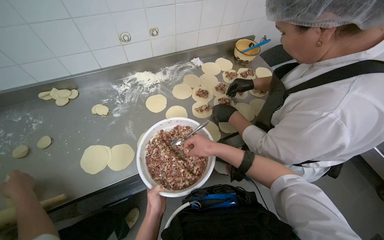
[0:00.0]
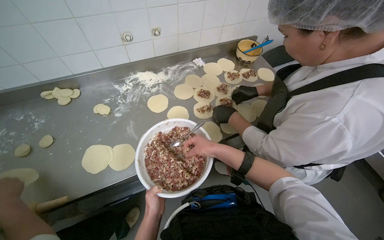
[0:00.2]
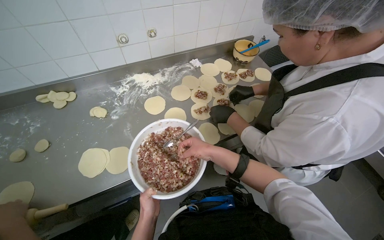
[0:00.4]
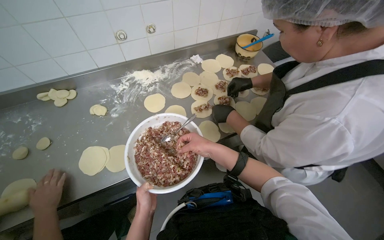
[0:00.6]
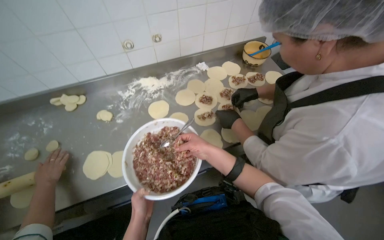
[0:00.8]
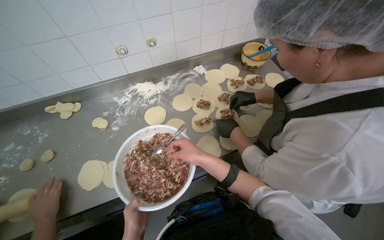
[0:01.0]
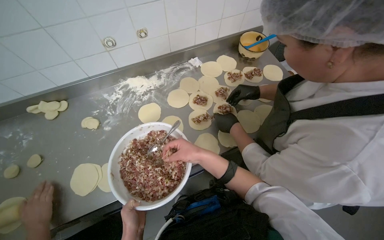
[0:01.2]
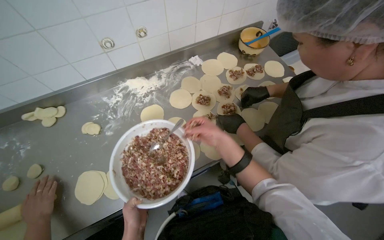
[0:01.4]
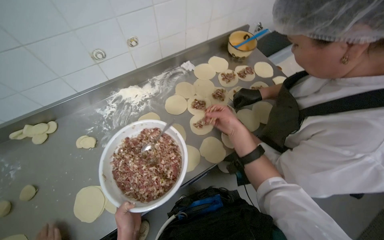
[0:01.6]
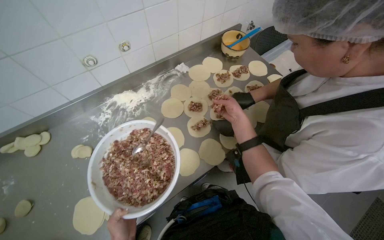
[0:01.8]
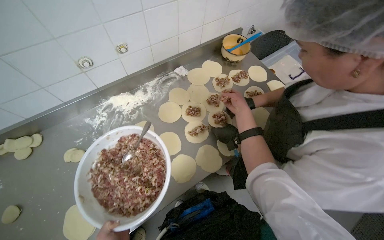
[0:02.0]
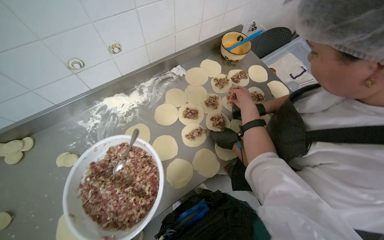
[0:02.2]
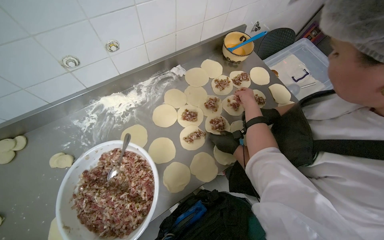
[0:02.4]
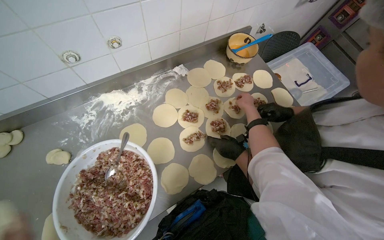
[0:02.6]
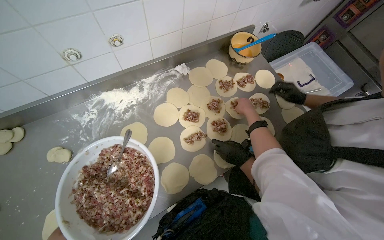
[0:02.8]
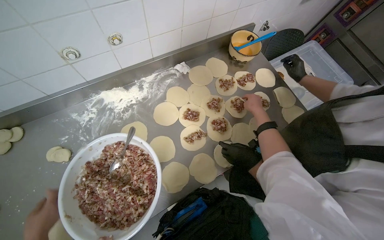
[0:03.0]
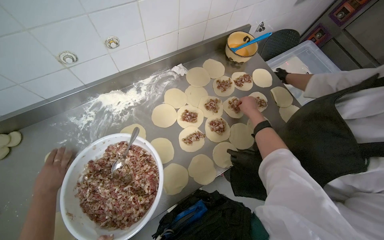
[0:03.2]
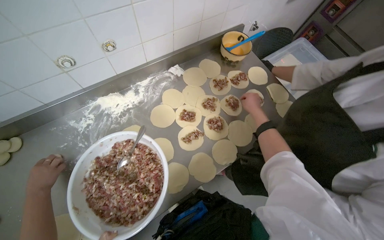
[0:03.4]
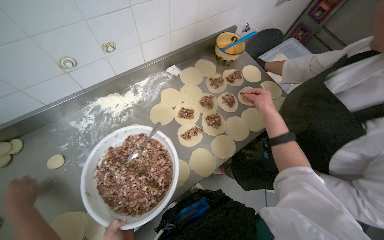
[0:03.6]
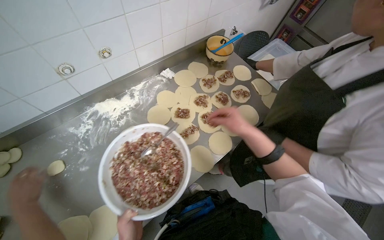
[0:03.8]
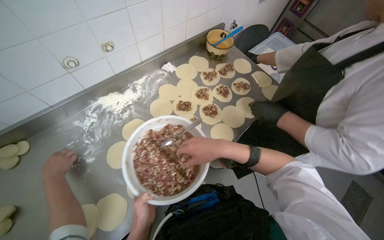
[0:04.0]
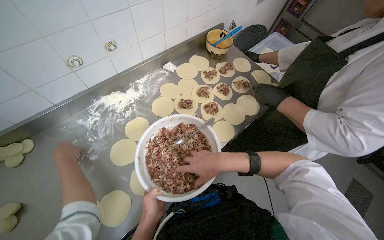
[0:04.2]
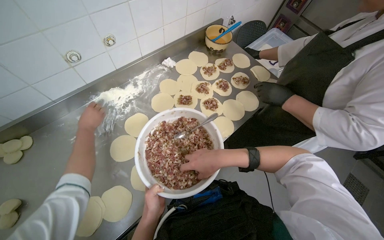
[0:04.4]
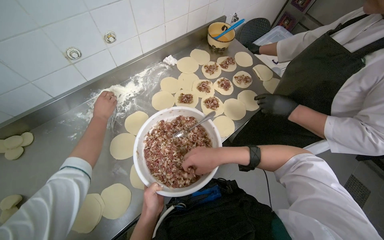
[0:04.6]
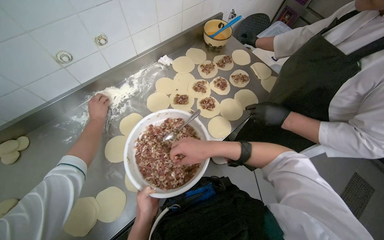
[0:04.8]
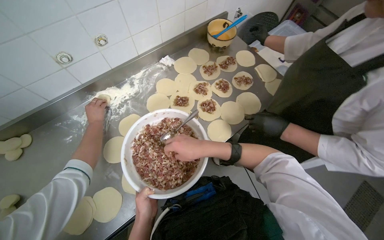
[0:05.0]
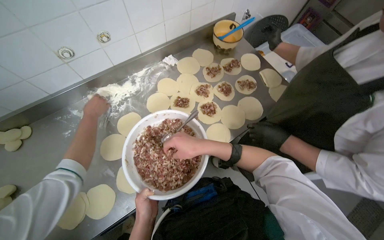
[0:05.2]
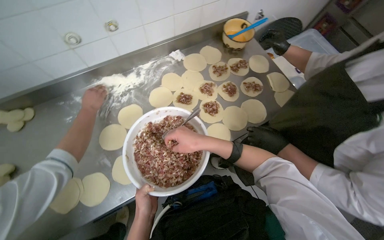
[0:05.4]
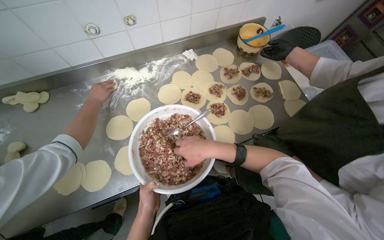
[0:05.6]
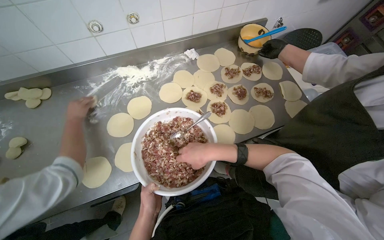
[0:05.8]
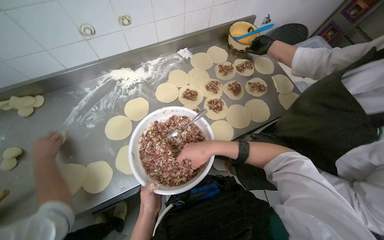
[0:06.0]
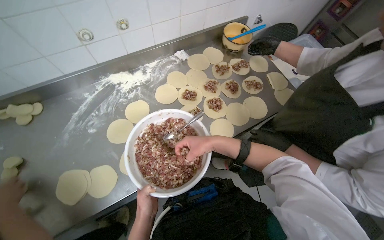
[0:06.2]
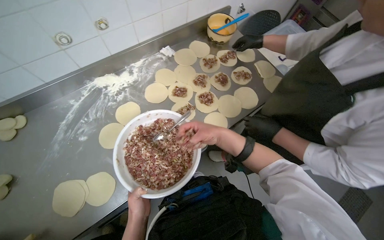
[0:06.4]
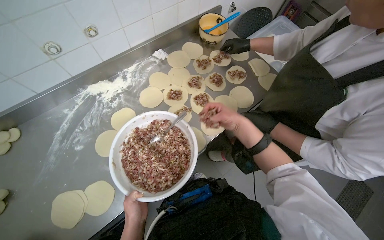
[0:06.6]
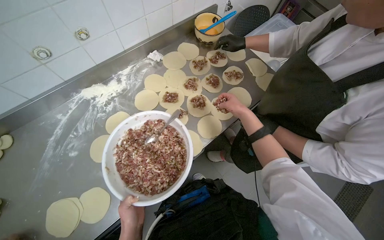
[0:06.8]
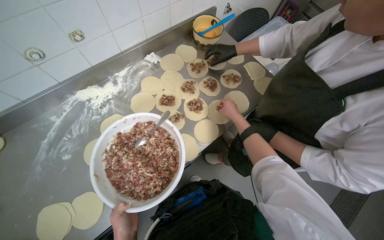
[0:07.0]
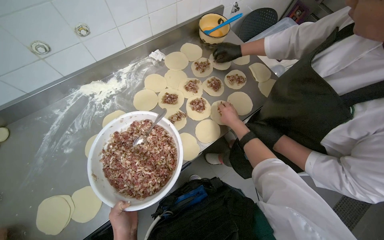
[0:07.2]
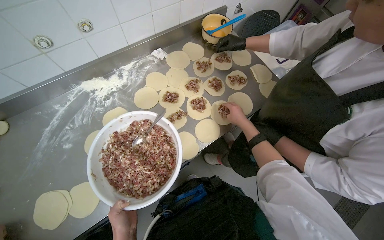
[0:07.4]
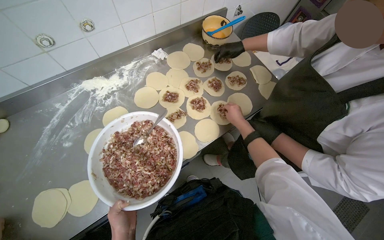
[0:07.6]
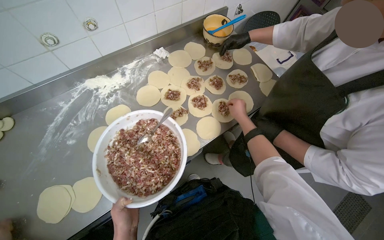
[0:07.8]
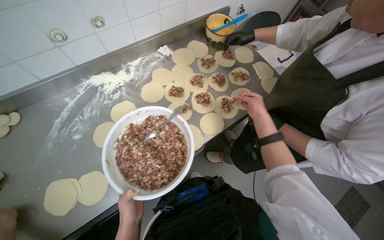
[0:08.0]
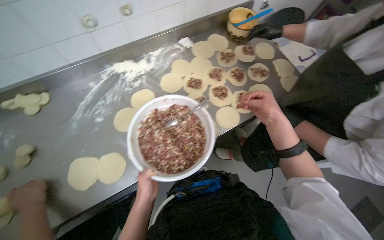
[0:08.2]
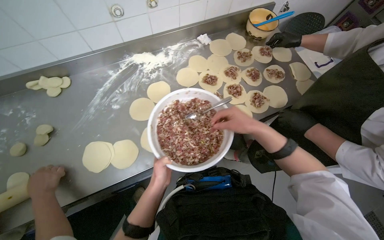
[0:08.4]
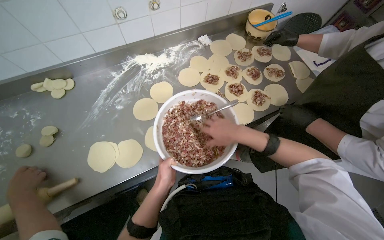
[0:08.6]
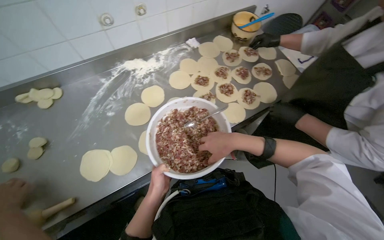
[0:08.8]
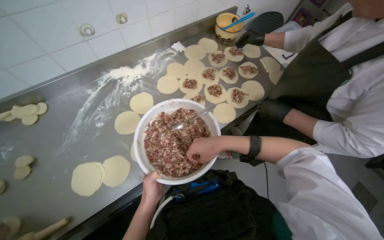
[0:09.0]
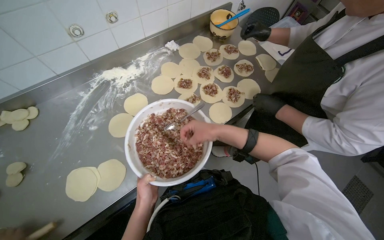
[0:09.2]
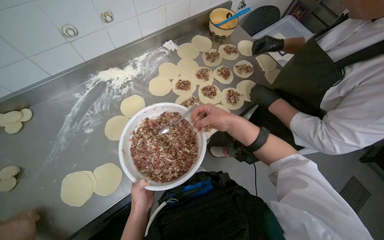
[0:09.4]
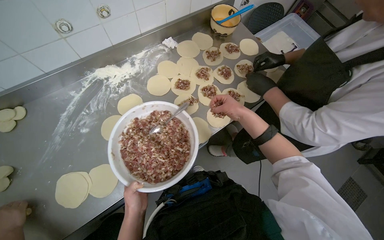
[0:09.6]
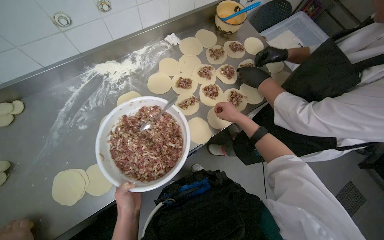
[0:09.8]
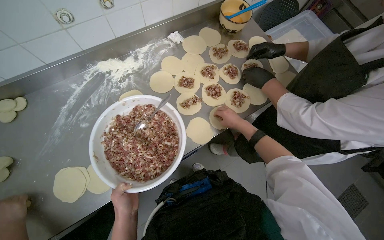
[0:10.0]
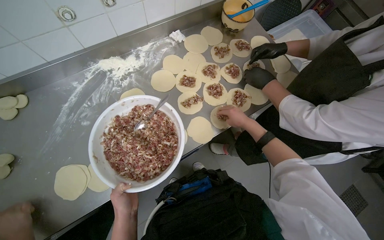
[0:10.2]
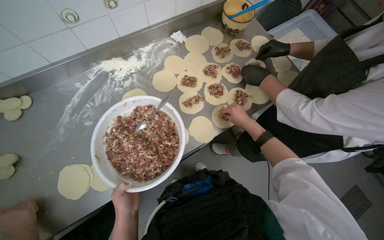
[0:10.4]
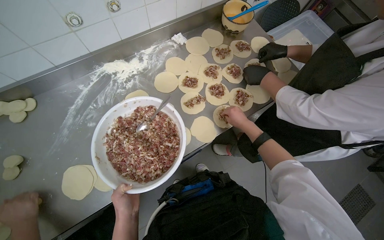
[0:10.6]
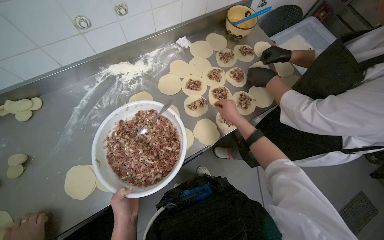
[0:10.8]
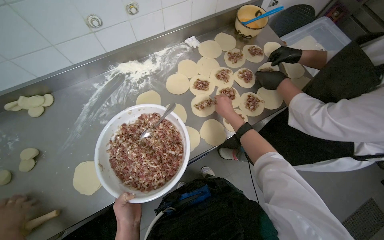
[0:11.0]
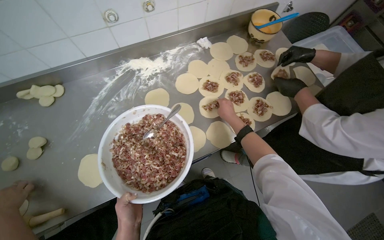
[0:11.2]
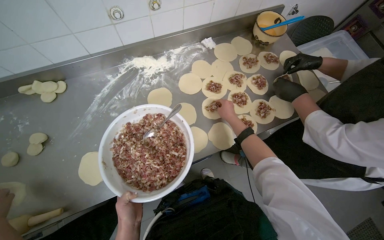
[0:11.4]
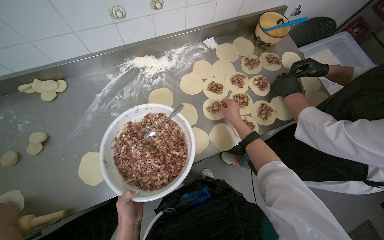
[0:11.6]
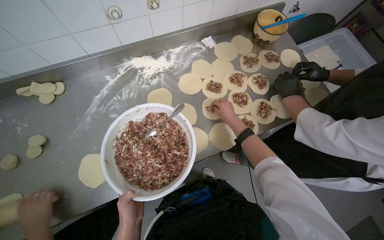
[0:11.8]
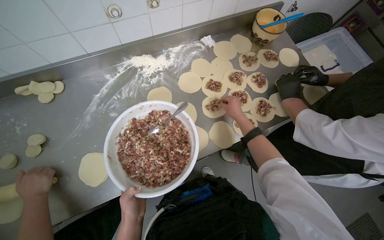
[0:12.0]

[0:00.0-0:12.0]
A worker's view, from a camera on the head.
Job: preparing food.
The whole recording: Placing filling onto dough circles. The worker scoops meat filling from a bowl and places it onto flattened dough circles.
0:00.0 to 0:01.6: The left hand heads to the left, covering some 10 cm. Meanwhile the right hand moves up the picture and to the right, about 20 cm.
0:01.6 to 0:03.0: The right hand travels up the picture, to the right and farther from the camera by some 25 cm.
0:03.0 to 0:04.4: The right hand goes roughly 40 cm down the picture, nearer to the camera and to the left.
0:06.0 to 0:07.6: The right hand is displaced to the right, farther from the camera and up the picture by about 30 cm.
0:07.6 to 0:09.0: The right hand goes about 35 cm to the left, nearer to the camera and down the picture.
0:09.0 to 0:10.4: The right hand travels farther from the camera, to the right and up the picture by roughly 30 cm.

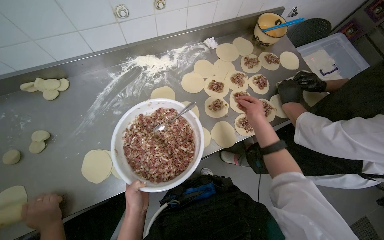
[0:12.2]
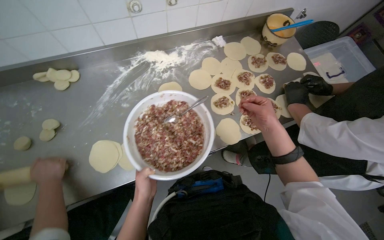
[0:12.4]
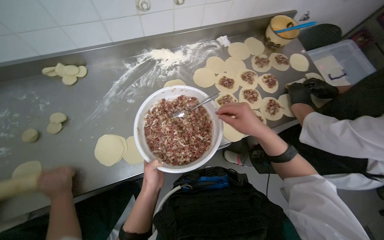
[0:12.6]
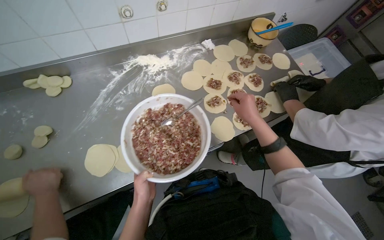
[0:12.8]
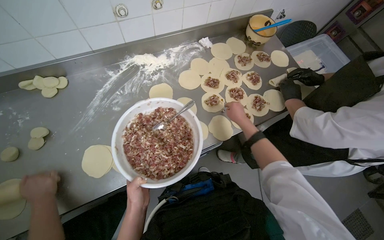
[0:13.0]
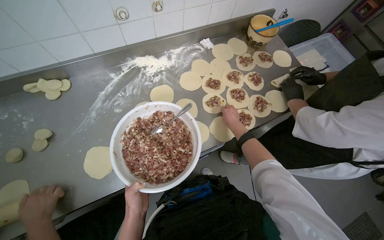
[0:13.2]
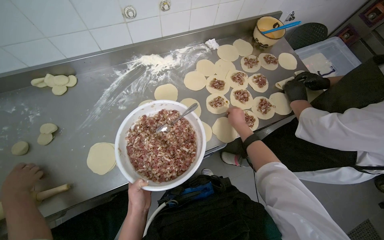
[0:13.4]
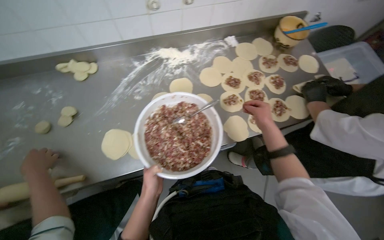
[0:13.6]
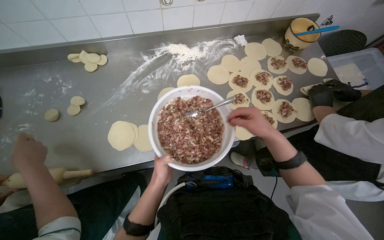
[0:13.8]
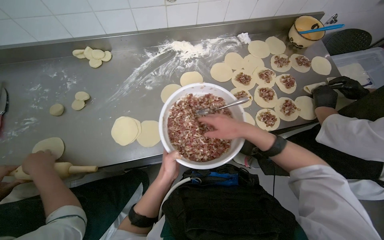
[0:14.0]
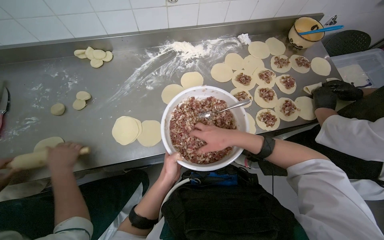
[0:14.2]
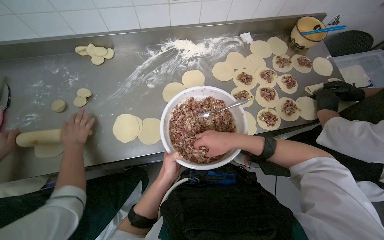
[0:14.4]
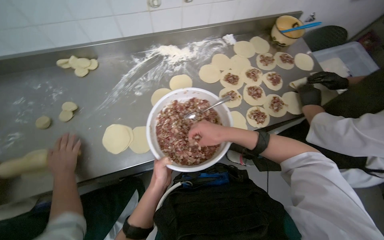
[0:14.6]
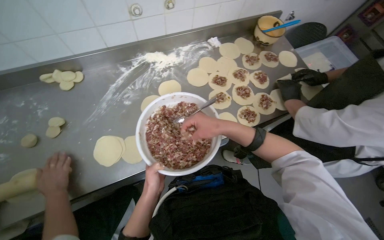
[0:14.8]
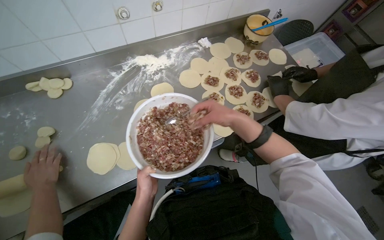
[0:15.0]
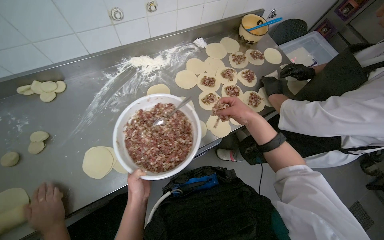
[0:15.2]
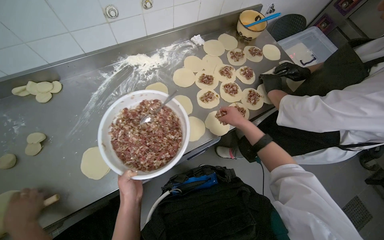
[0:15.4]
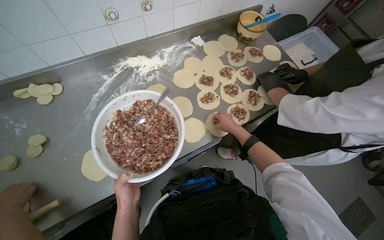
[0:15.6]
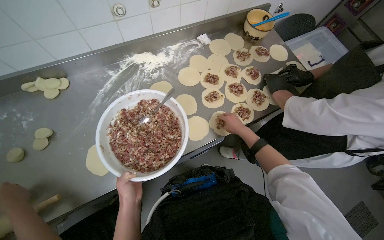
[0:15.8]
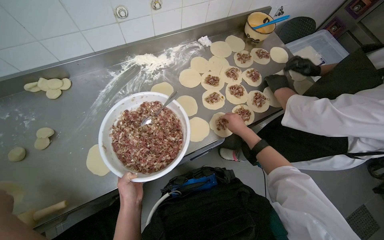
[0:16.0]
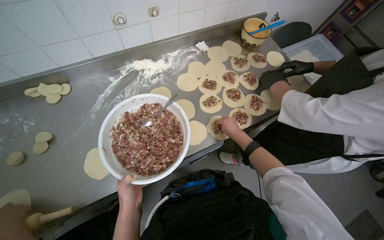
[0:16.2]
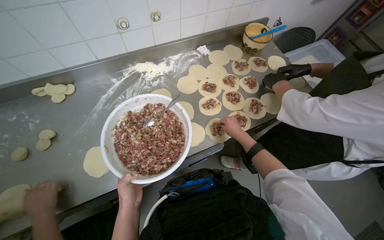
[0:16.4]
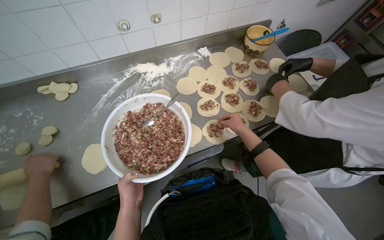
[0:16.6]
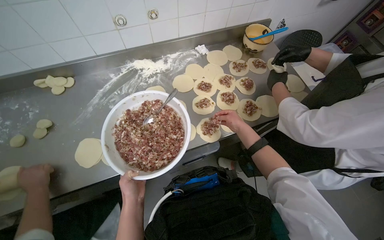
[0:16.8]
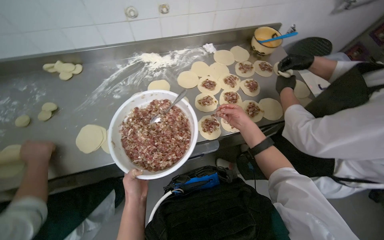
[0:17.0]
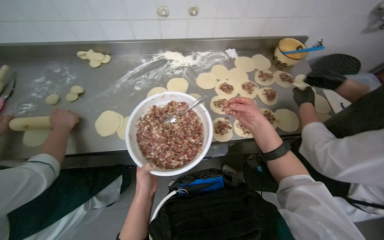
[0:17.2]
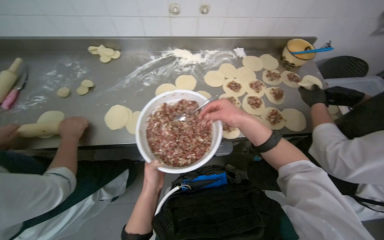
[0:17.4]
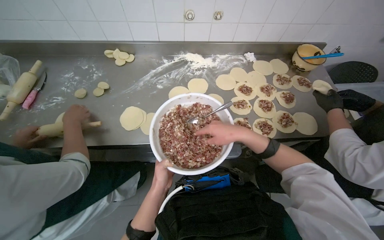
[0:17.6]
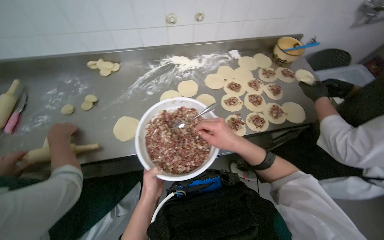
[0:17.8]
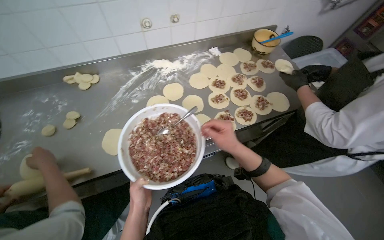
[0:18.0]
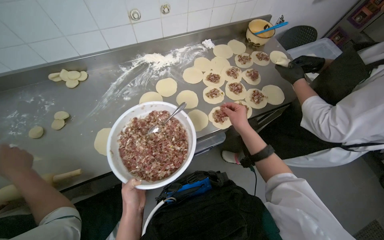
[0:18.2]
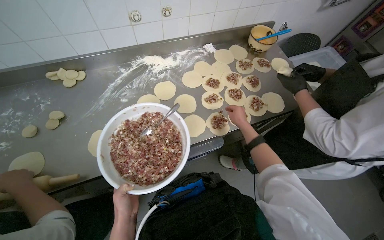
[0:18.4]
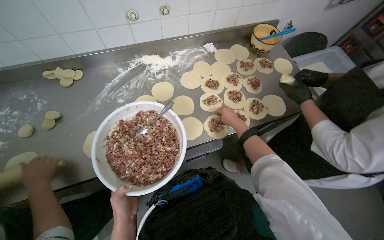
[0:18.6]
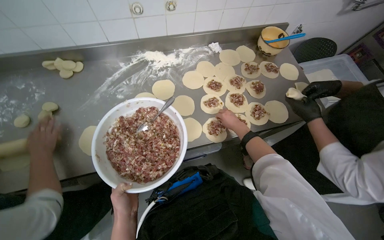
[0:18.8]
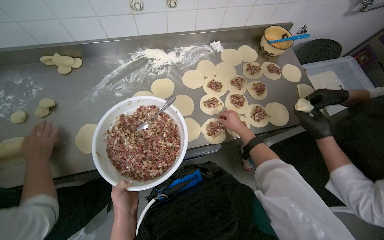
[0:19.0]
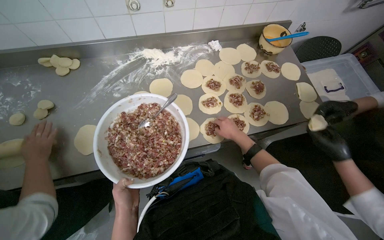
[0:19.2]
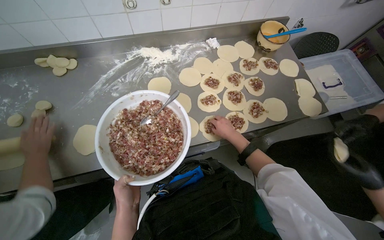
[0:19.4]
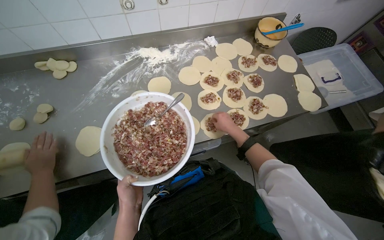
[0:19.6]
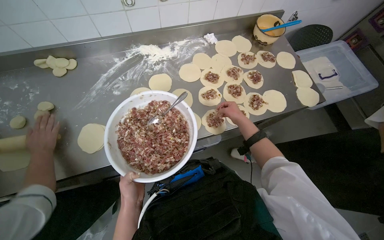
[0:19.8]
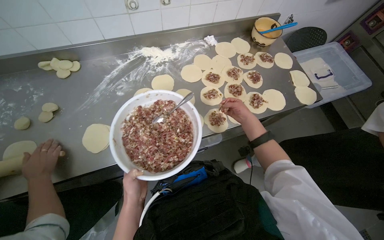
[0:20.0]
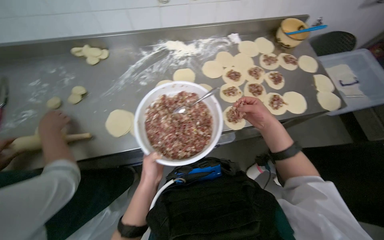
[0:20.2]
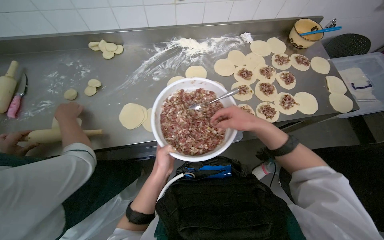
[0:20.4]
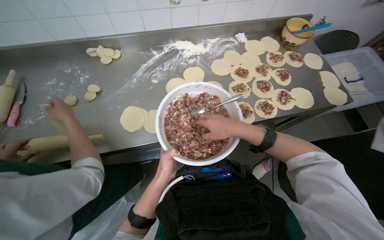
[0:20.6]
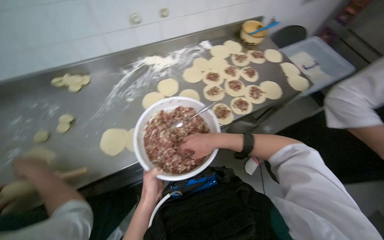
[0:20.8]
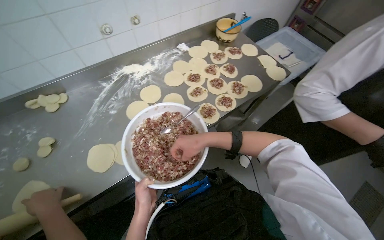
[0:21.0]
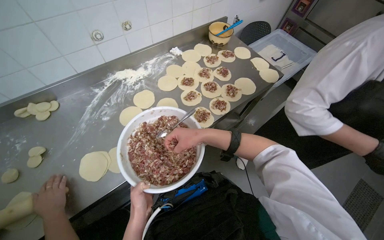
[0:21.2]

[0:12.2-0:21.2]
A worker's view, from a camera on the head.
Job: preparing food.
The whole recording: Placing filling onto dough circles. The worker scoops meat filling from a bowl and places it onto flattened dough circles.
0:12.2 to 0:13.8: The right hand goes nearer and farther, approximately 20 cm each way, reversing 2 times.
0:13.8 to 0:15.2: The right hand reaches some 10 cm to the left, then returns.
0:15.2 to 0:16.6: The right hand moves farther from the camera, some 15 cm.
0:16.6 to 0:18.2: The right hand reaches about 25 cm nearer to the camera, then returns.
